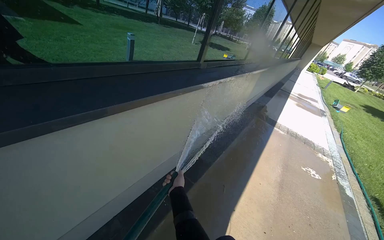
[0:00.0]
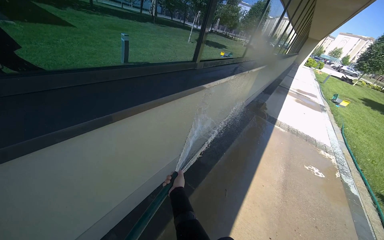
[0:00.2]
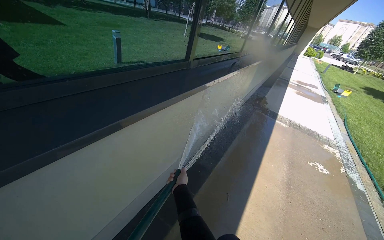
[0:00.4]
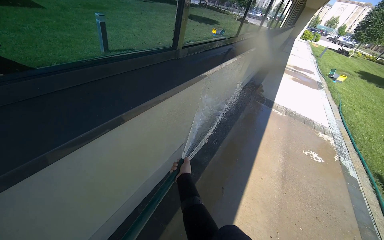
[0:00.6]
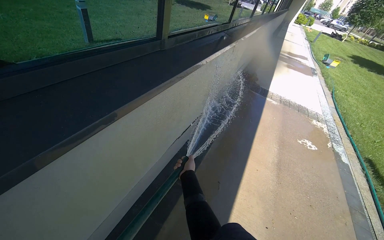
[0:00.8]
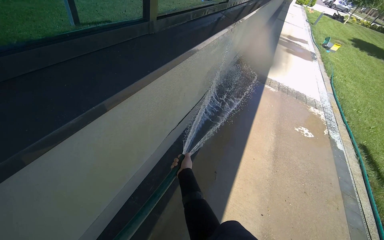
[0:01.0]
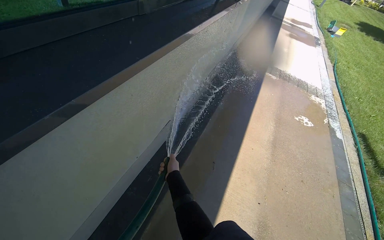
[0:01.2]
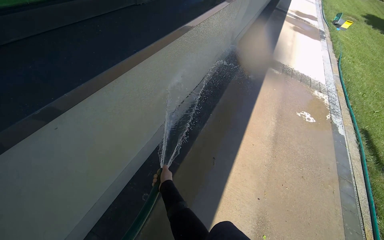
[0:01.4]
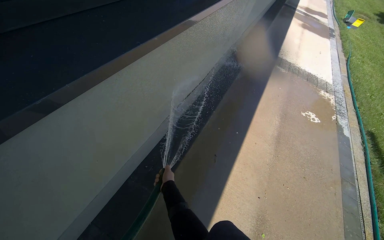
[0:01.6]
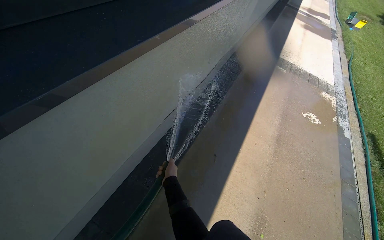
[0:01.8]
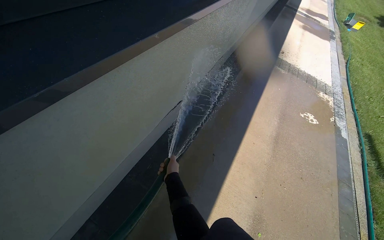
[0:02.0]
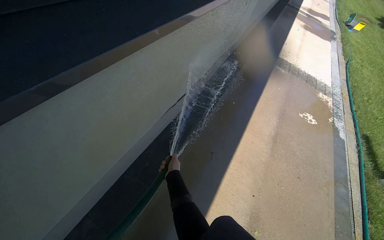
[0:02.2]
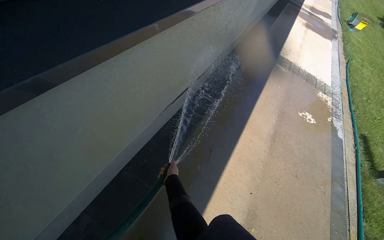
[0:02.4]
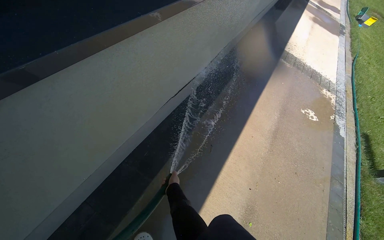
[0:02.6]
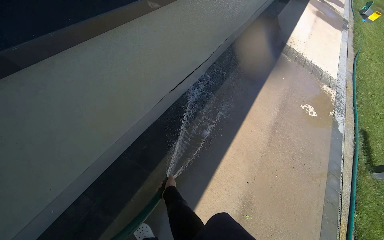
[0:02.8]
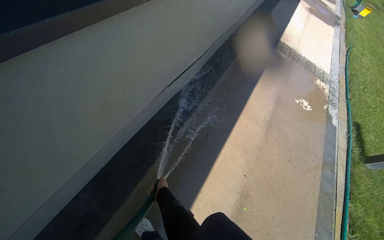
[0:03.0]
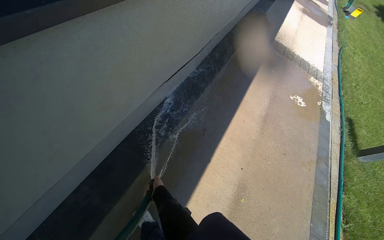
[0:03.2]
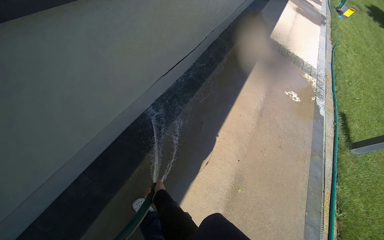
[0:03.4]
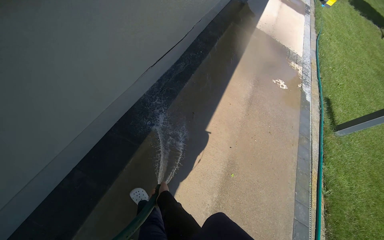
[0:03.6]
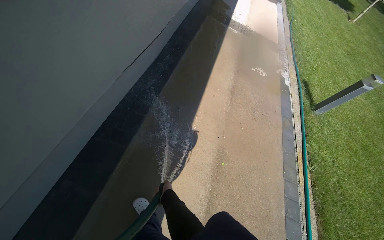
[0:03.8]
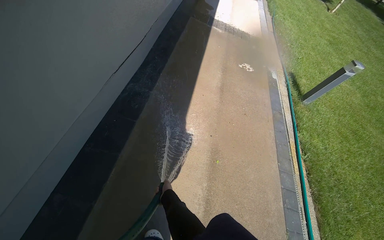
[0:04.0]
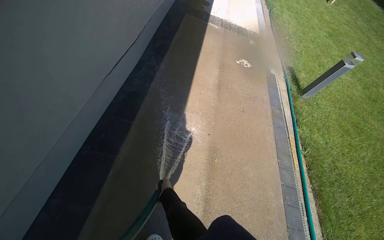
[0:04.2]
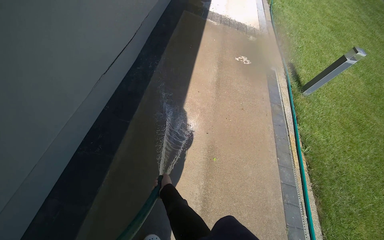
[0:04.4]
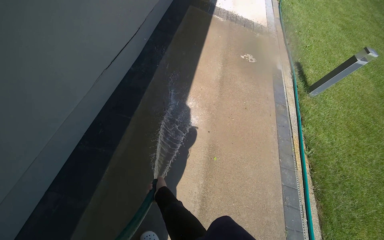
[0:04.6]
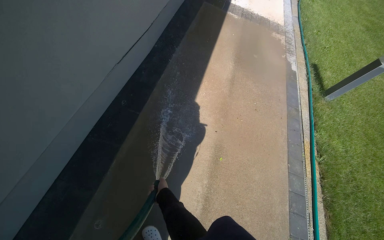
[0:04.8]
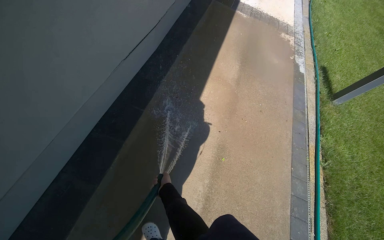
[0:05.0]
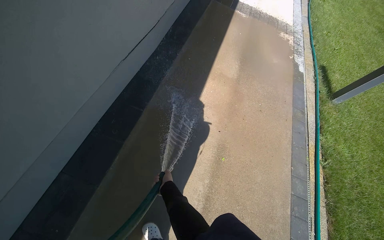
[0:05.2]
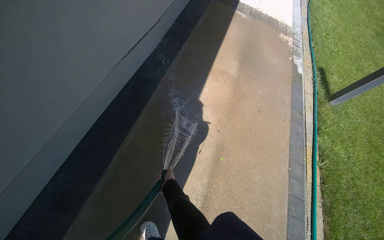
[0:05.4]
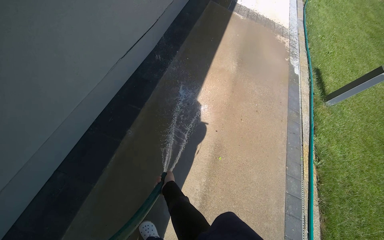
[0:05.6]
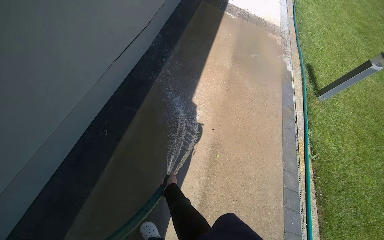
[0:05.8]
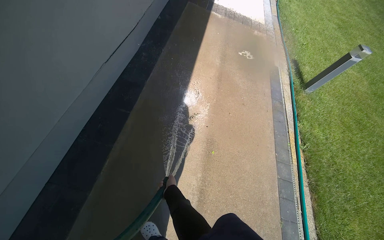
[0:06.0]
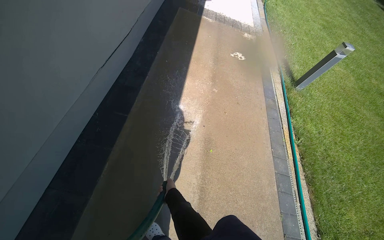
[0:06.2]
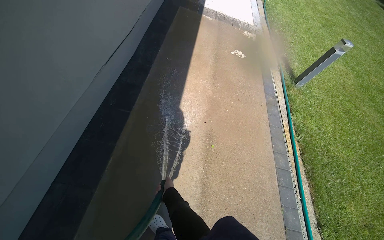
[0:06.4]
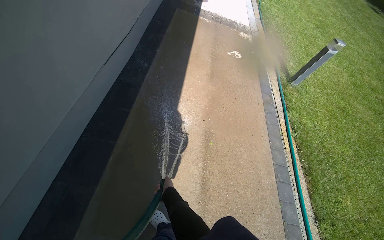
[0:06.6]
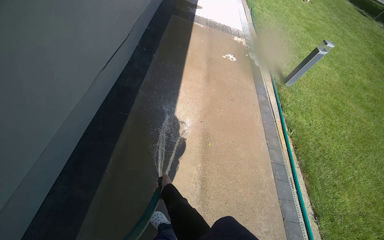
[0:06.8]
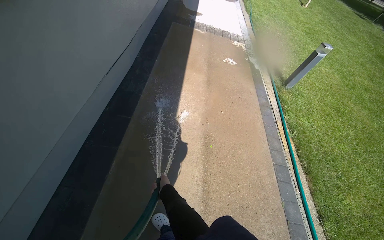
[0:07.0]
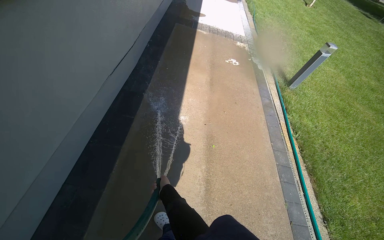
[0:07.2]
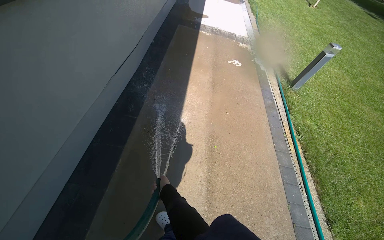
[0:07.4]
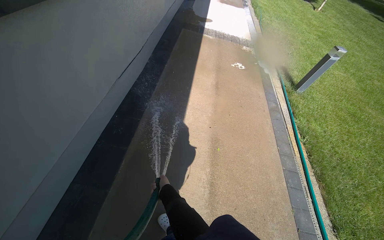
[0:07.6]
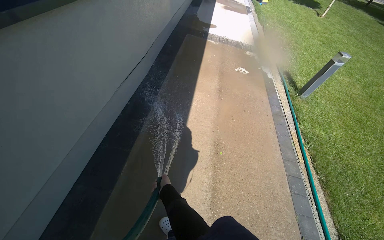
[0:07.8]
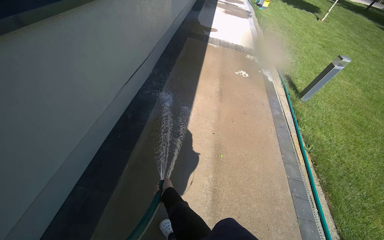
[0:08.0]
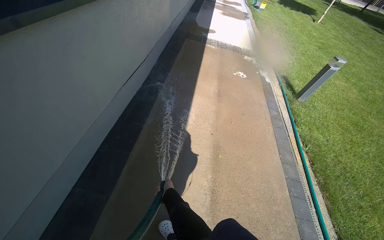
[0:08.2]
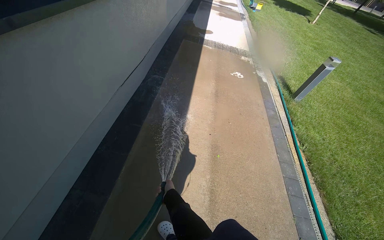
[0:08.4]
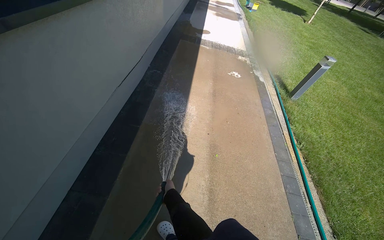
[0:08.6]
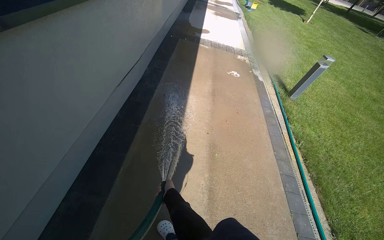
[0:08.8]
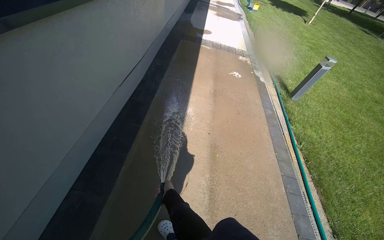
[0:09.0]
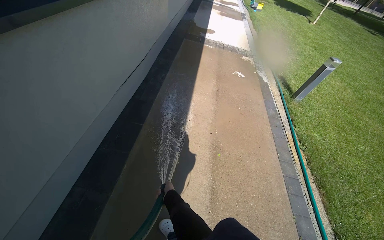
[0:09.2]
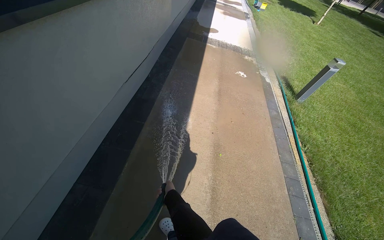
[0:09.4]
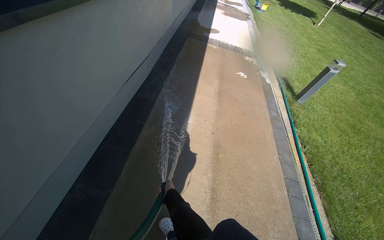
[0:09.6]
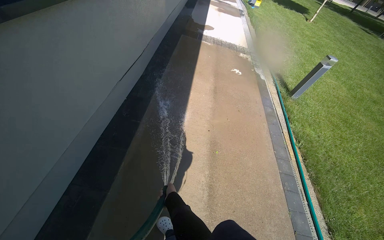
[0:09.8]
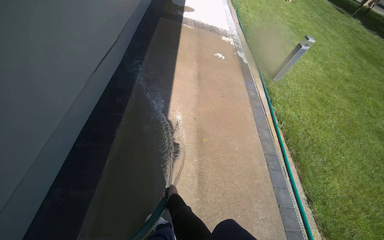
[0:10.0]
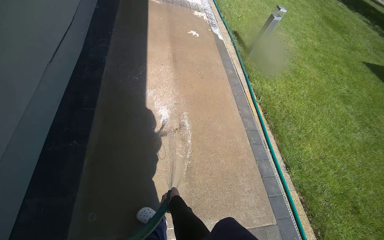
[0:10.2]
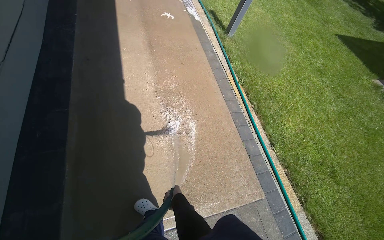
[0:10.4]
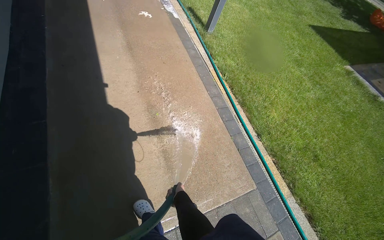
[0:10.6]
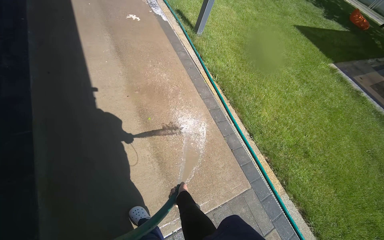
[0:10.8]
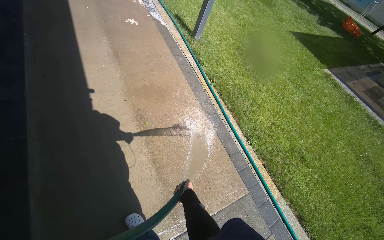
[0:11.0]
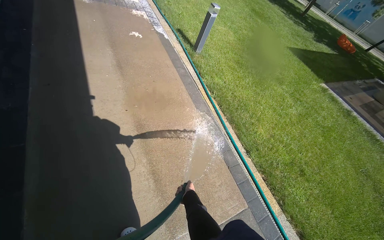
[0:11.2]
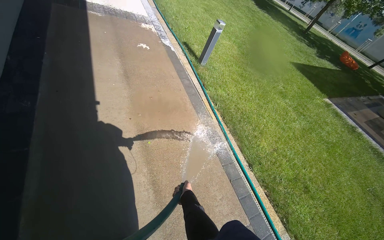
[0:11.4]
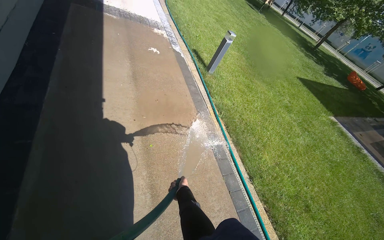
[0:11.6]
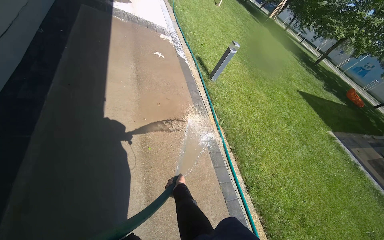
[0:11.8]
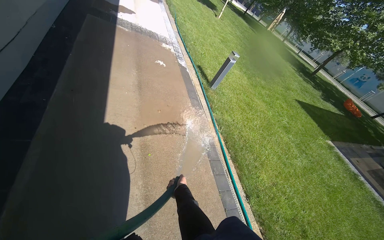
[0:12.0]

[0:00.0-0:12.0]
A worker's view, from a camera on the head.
Job: sweeping floor.
The whole recording: Rinsing concrete ground. The worker sprays water from a hose onto the concrete ground next to the building.
0:00.0 to 0:01.6: The camera is carried about 60 cm. The camera pitches downward, by about 25 degrees.
0:09.0 to 0:10.4: The wearer looks about 25 degrees further to the right. The view tips downward by about 15 degrees.
0:10.4 to 0:12.0: The camera pitches upward, by some 15 degrees.

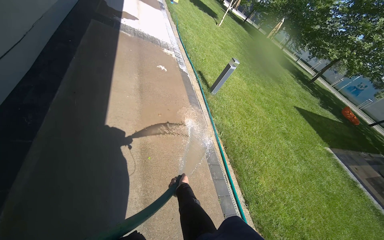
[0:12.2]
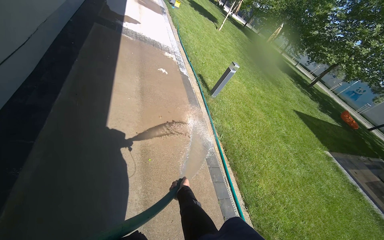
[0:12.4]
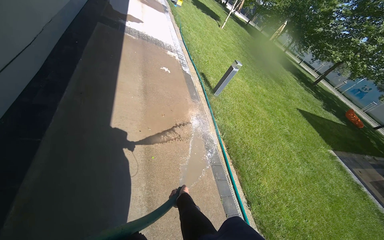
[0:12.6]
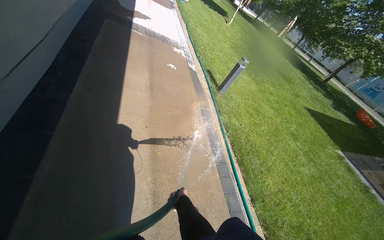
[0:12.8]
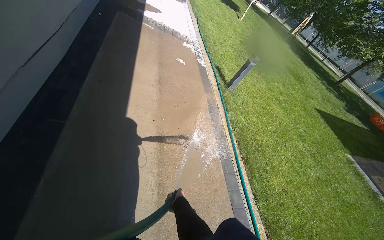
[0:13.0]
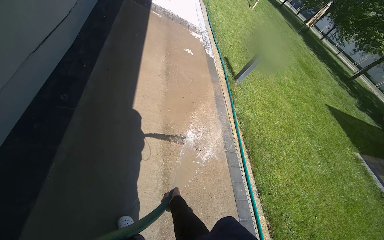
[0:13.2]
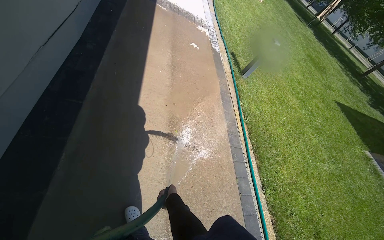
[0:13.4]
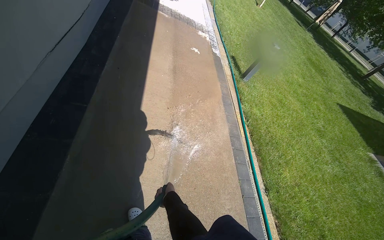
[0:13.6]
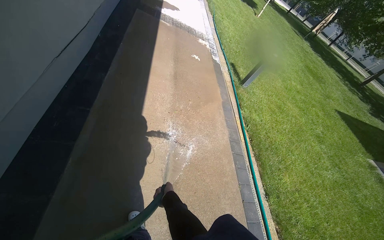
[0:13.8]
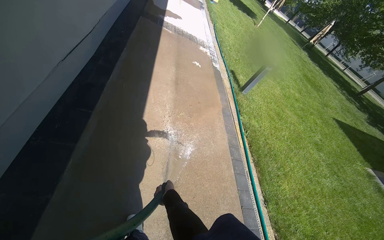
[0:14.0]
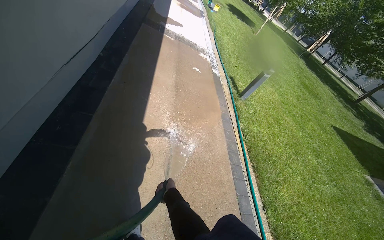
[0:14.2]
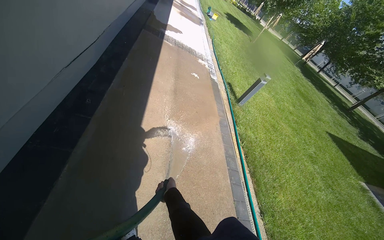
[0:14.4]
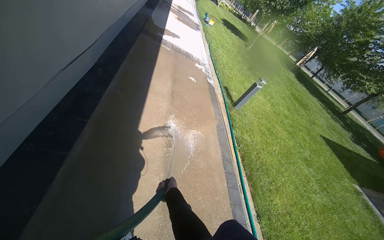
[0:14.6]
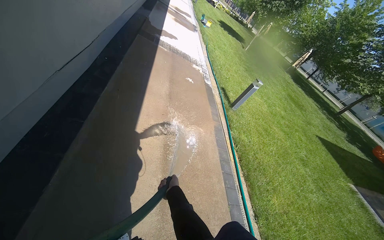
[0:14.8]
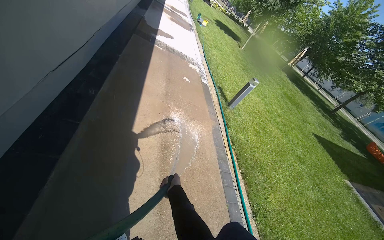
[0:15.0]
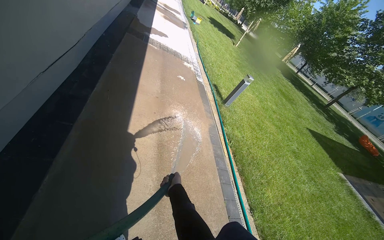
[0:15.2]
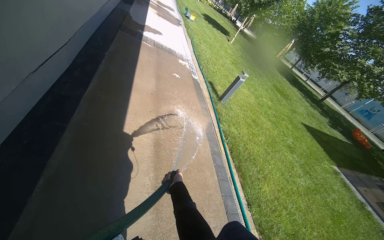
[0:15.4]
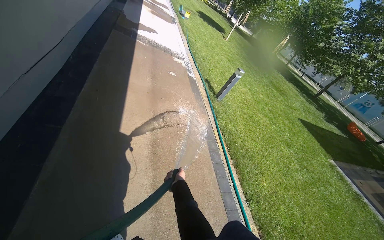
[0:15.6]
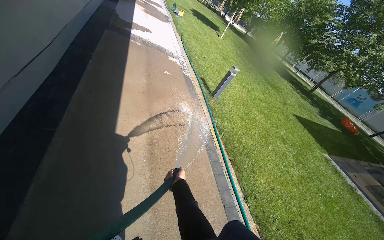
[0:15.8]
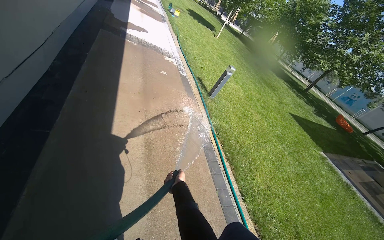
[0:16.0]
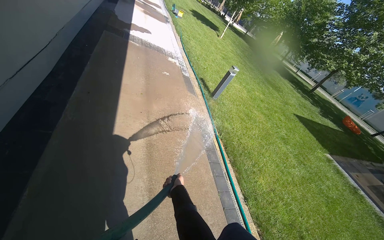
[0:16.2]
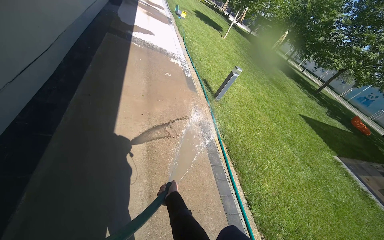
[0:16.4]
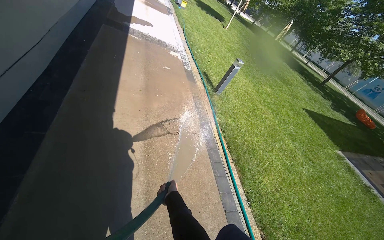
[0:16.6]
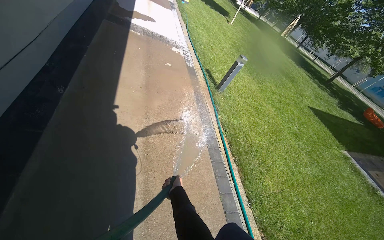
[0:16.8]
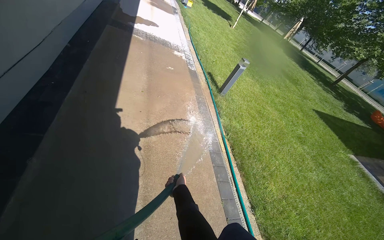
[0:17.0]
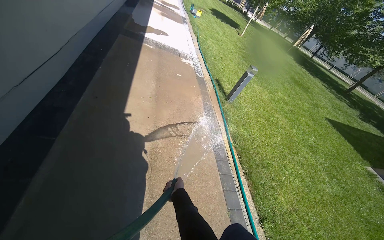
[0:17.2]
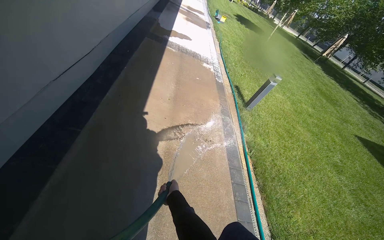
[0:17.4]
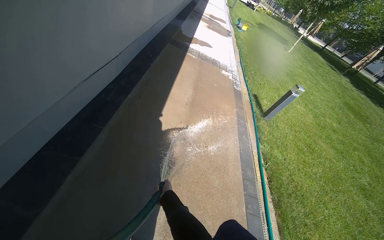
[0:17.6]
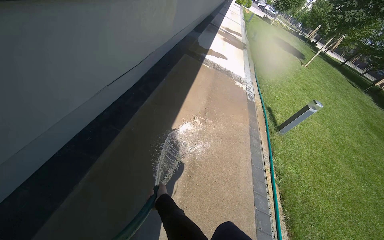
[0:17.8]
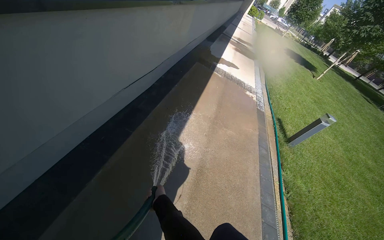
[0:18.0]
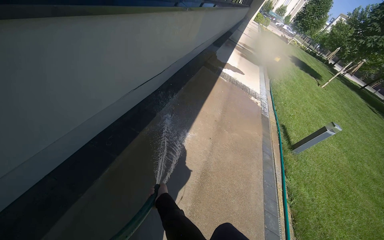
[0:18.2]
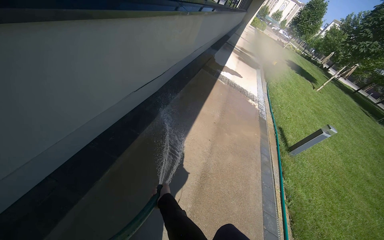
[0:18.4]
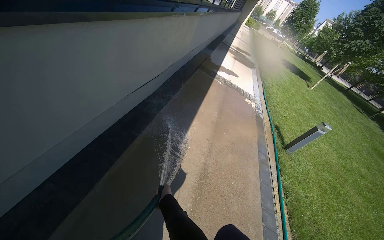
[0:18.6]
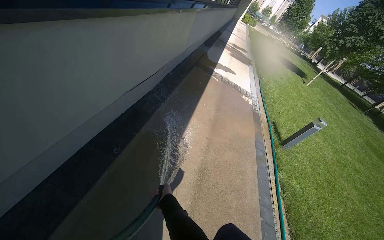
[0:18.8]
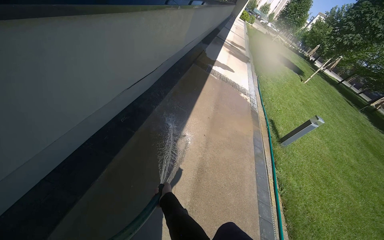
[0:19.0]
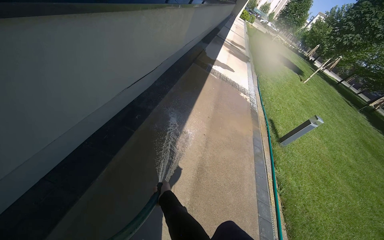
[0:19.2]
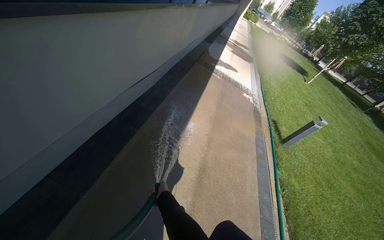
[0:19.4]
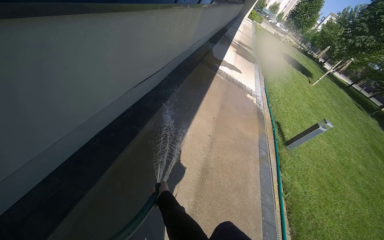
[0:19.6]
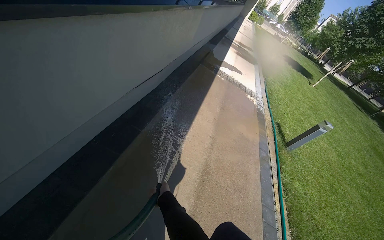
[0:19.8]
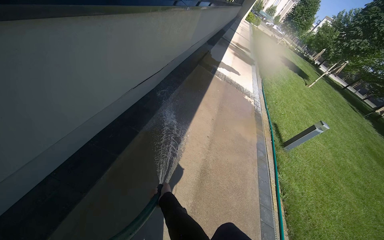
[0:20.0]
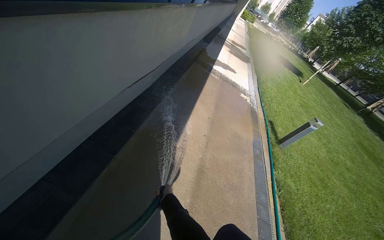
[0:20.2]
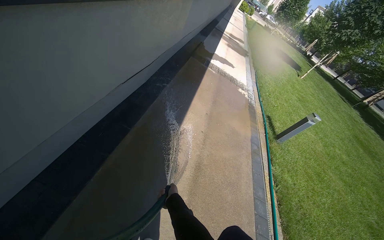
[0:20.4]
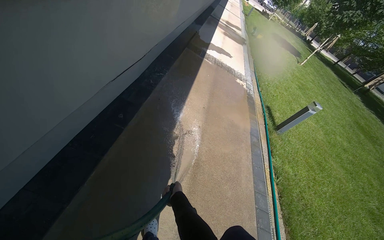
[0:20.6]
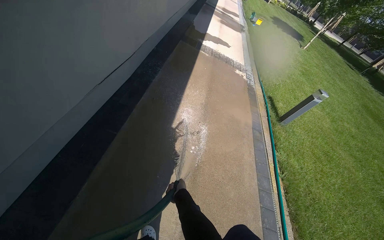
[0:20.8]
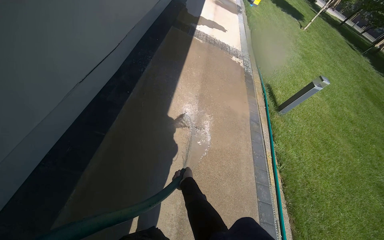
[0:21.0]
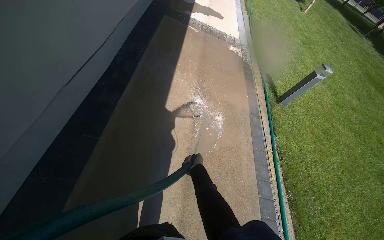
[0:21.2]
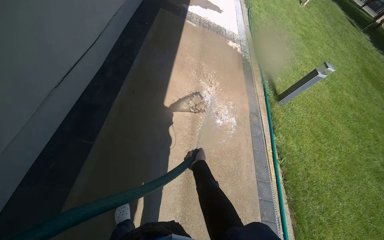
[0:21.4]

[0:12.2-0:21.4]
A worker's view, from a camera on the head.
Job: sweeping floor.
The whole recording: Rinsing concrete ground. The worker sprays water from a hose onto the concrete ground next to the building.
0:12.2 to 0:13.8: The right hand shifts roughly 20 cm to the left.
0:16.8 to 0:18.4: The head turns to the left by approximately 30 degrees. The camera pitches upward, by about 15 degrees.
0:19.8 to 0:21.4: The head travels roughly 60 cm. The wearer looks about 20 degrees further downward.
